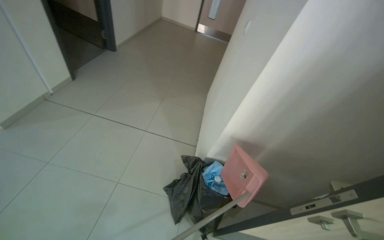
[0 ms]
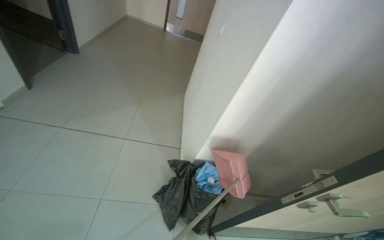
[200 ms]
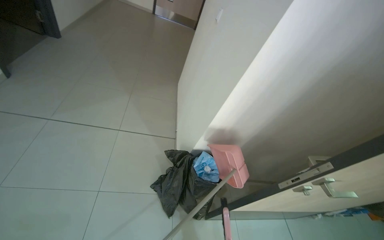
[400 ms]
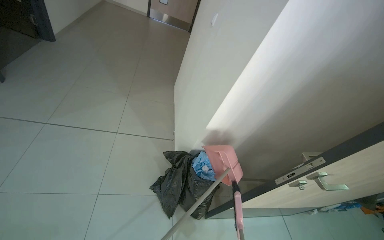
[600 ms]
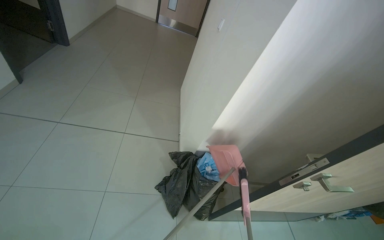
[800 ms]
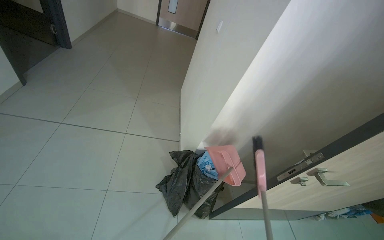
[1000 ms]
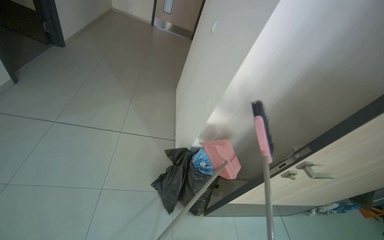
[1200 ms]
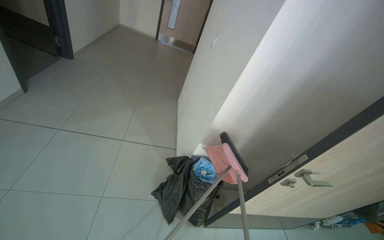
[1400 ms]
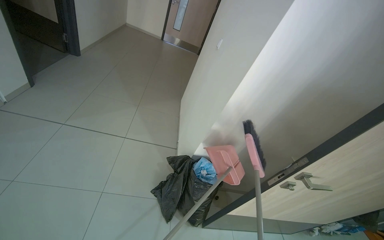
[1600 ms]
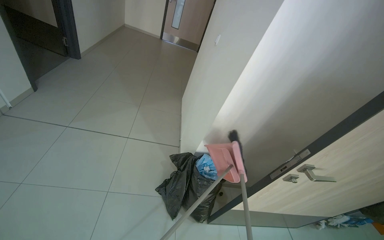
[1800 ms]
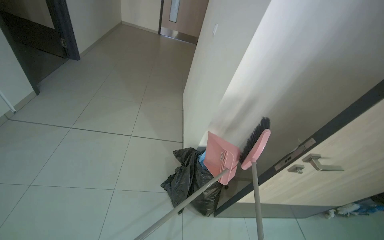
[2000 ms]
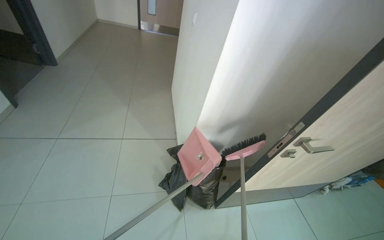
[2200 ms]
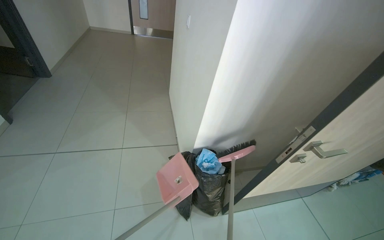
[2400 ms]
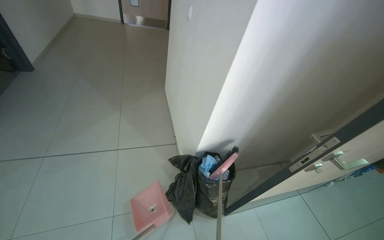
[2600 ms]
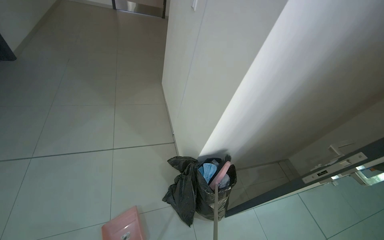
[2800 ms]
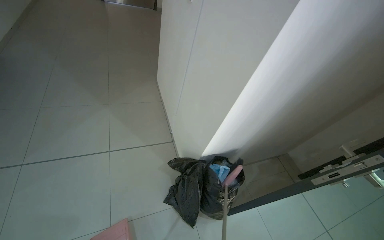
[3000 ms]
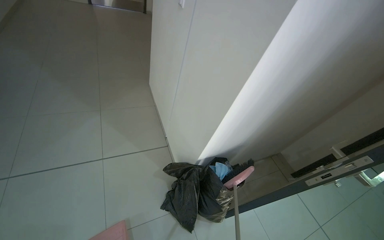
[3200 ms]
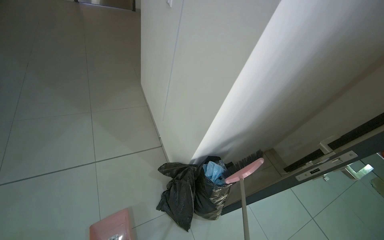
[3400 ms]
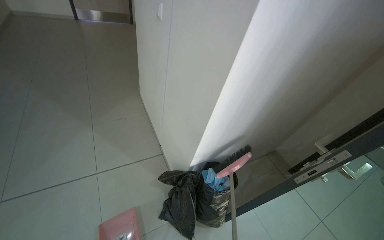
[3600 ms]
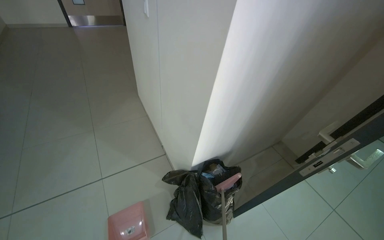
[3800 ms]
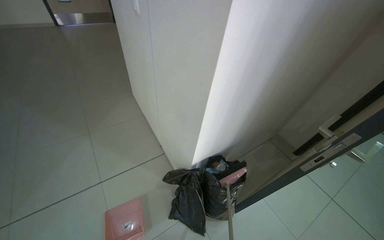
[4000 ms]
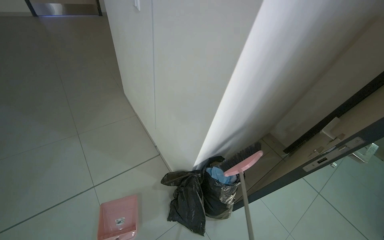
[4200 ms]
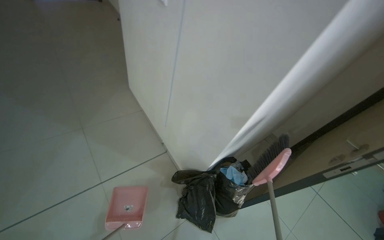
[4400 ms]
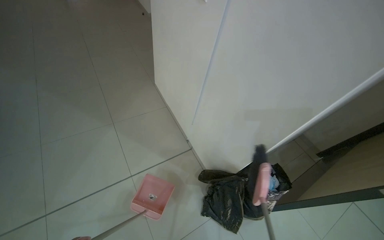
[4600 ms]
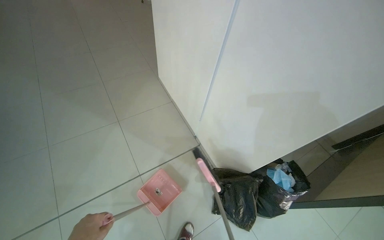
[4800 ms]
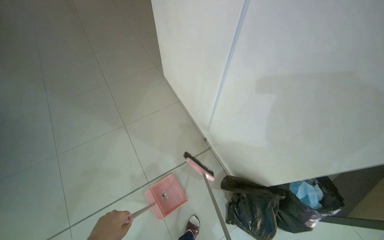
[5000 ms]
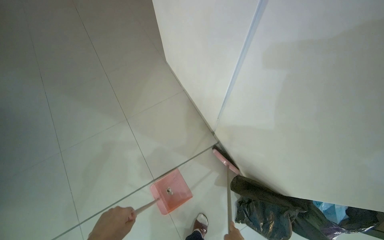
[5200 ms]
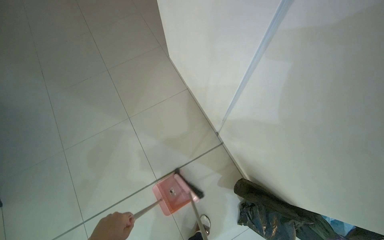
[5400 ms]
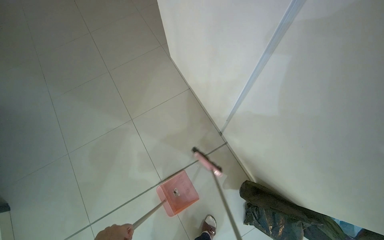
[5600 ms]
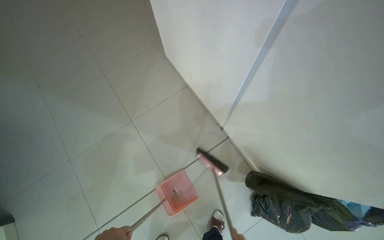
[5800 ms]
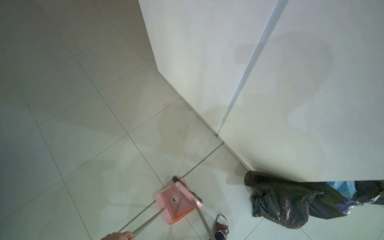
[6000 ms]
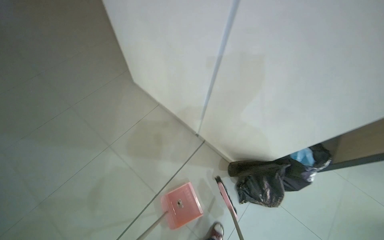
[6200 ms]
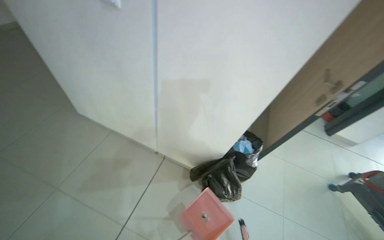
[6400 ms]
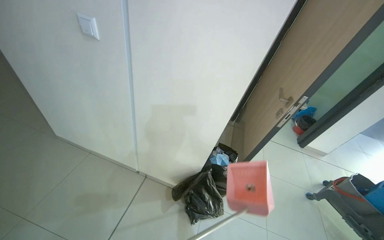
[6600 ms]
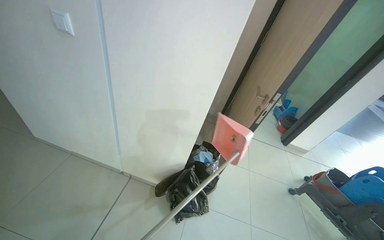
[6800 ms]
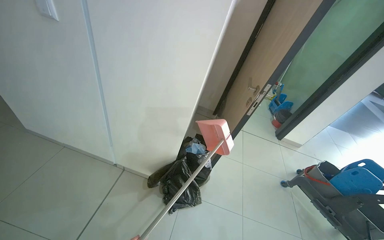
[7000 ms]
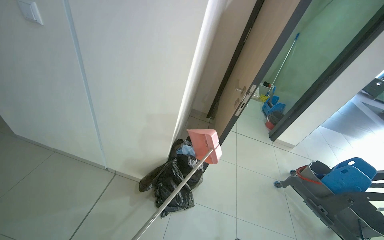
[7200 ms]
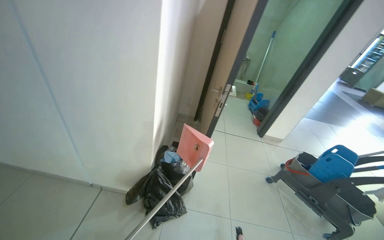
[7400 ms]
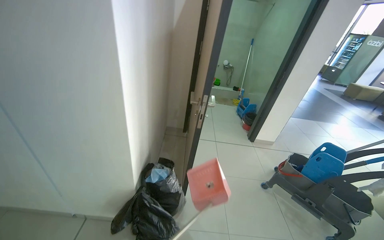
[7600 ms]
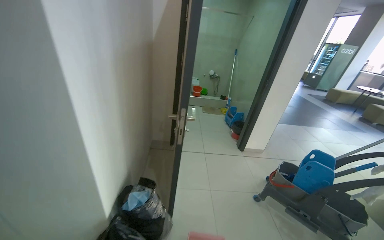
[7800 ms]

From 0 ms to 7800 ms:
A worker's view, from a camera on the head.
Job: sweeping floor.
The whole recording: Sweeping floor with dustpan and brush. The worker sweeps the floor using a dustpan and brush to collect debris.
From 1600 ms to 3200 ms: The camera pitches downward, by roughly 10 degrees.
From 6200 ms to 7800 ms: The head travels about 60 cm. The head rotates approximately 45 degrees to the right. The view tilts roughly 25 degrees upward.

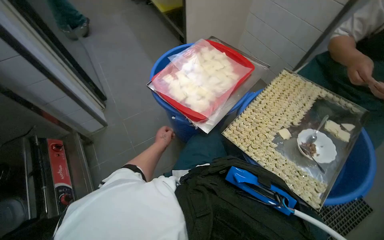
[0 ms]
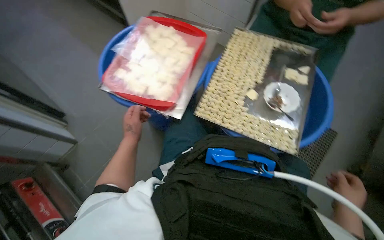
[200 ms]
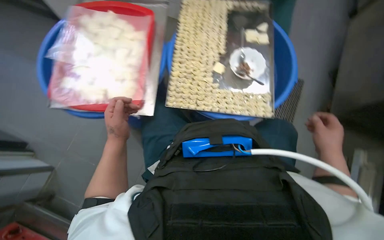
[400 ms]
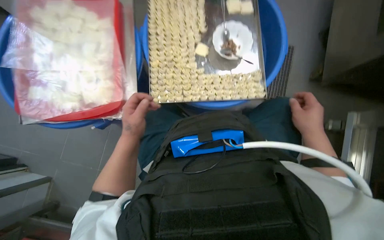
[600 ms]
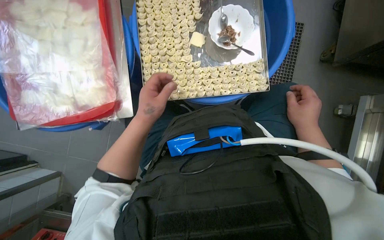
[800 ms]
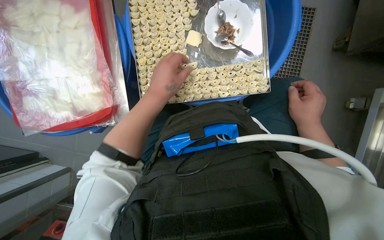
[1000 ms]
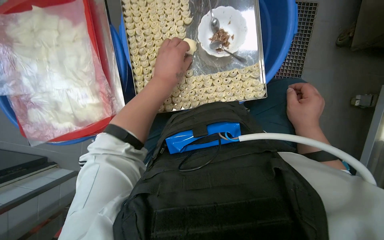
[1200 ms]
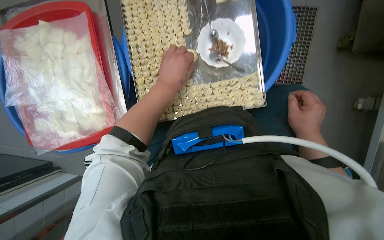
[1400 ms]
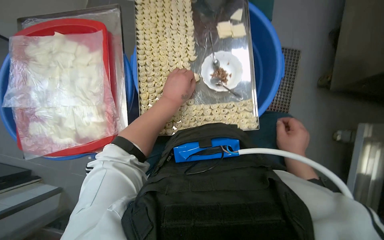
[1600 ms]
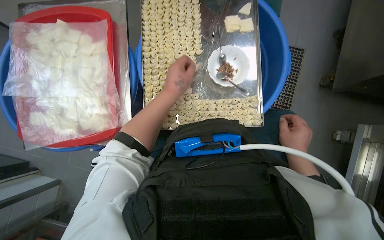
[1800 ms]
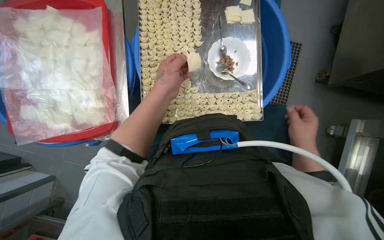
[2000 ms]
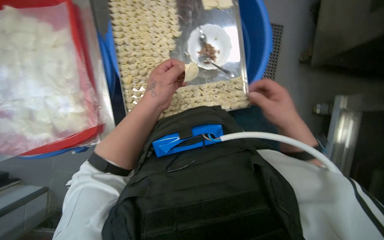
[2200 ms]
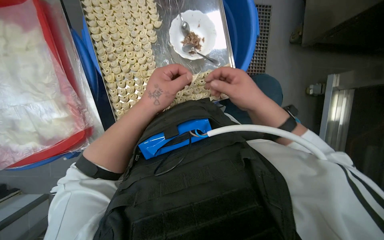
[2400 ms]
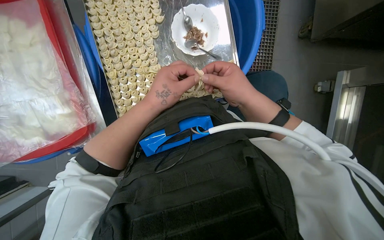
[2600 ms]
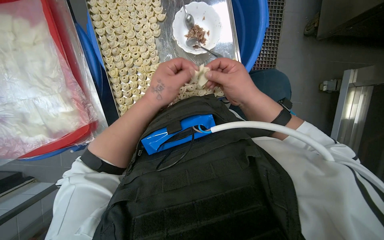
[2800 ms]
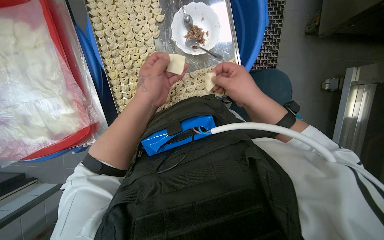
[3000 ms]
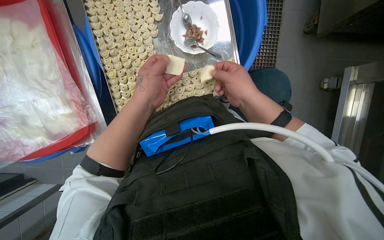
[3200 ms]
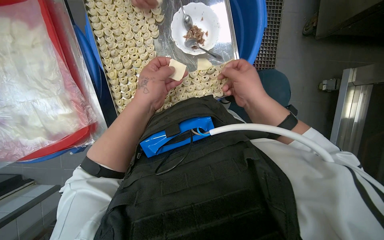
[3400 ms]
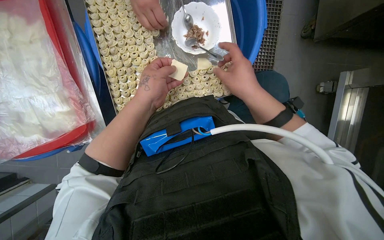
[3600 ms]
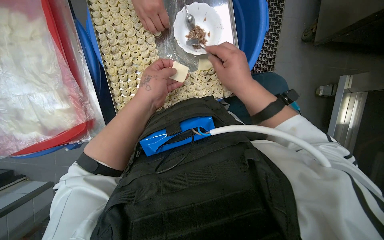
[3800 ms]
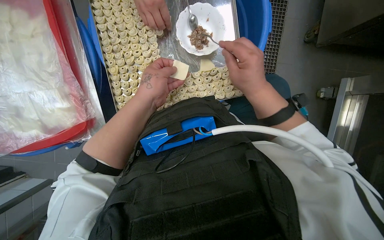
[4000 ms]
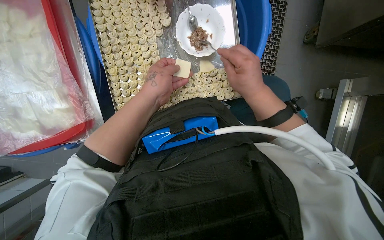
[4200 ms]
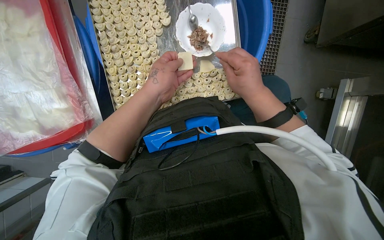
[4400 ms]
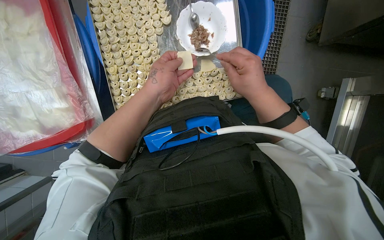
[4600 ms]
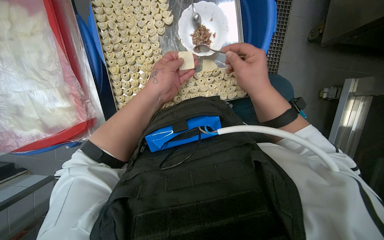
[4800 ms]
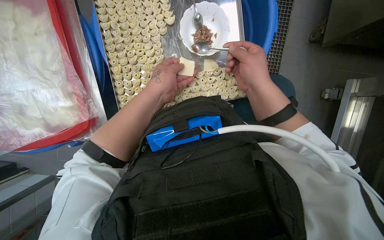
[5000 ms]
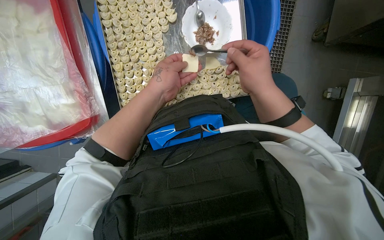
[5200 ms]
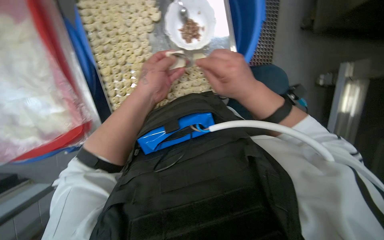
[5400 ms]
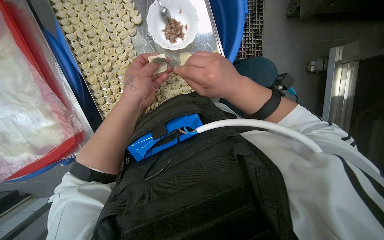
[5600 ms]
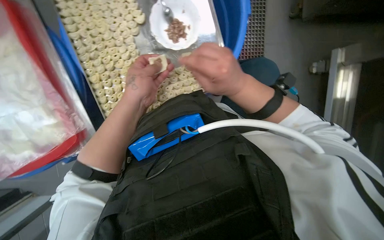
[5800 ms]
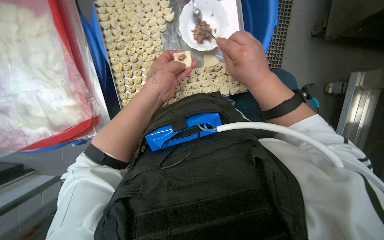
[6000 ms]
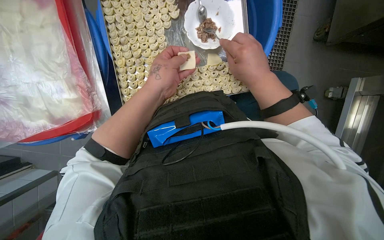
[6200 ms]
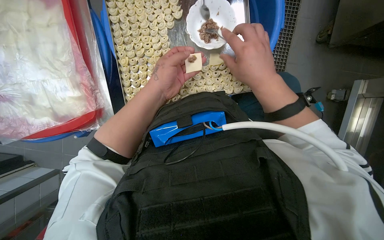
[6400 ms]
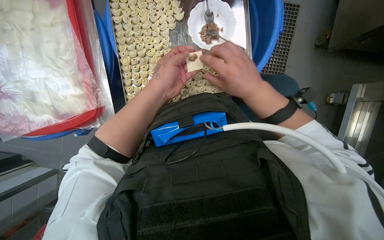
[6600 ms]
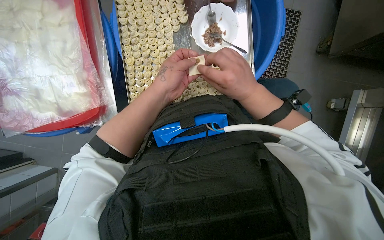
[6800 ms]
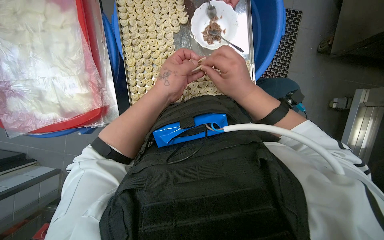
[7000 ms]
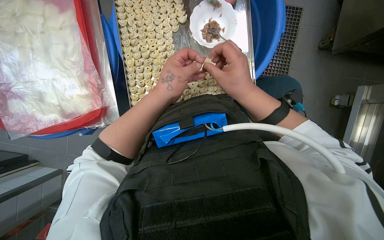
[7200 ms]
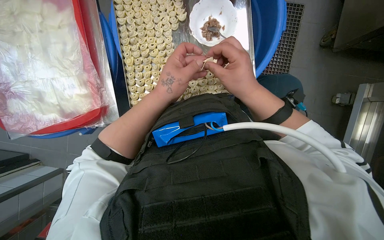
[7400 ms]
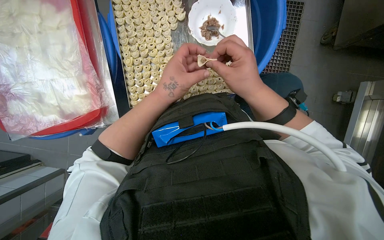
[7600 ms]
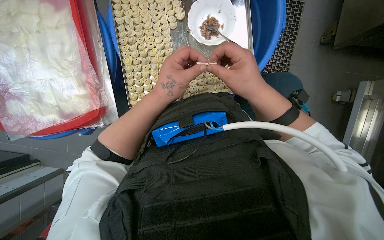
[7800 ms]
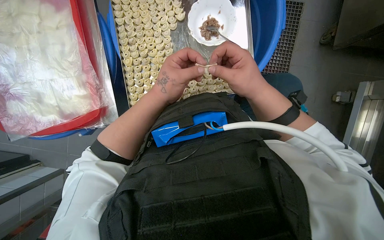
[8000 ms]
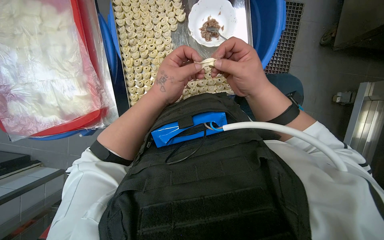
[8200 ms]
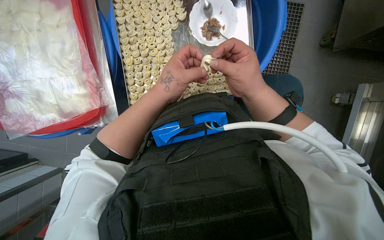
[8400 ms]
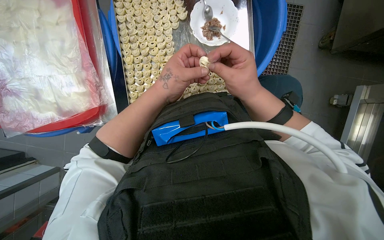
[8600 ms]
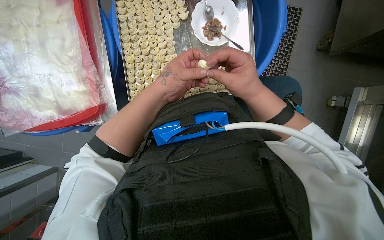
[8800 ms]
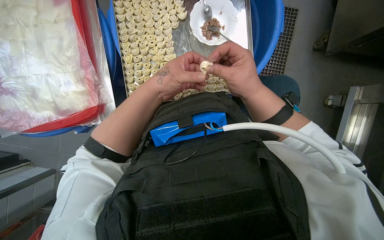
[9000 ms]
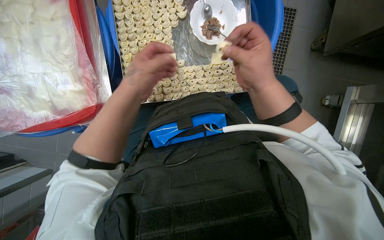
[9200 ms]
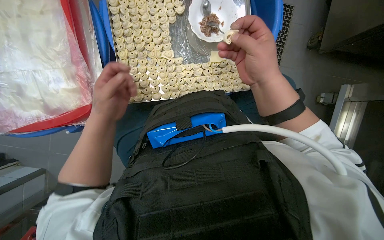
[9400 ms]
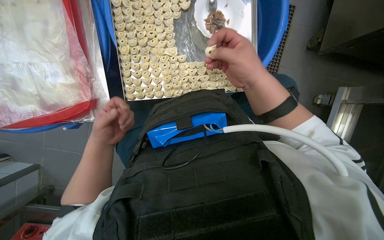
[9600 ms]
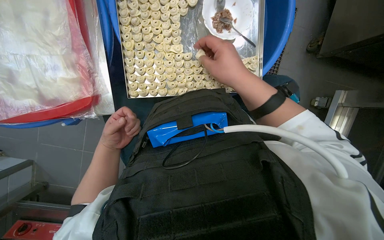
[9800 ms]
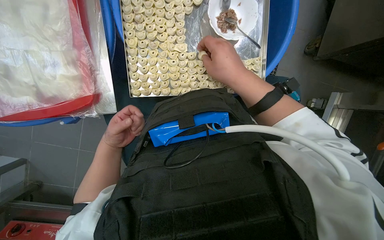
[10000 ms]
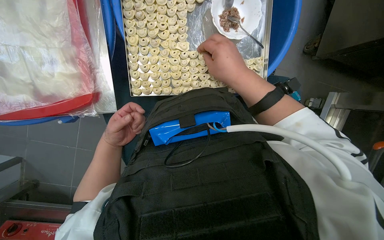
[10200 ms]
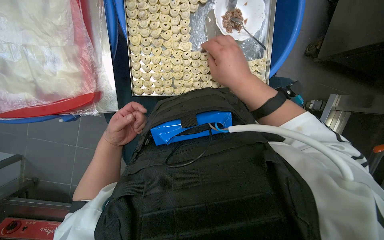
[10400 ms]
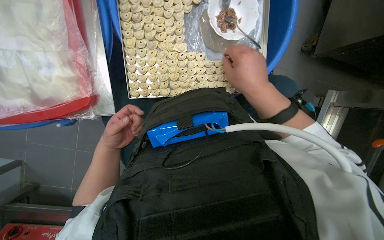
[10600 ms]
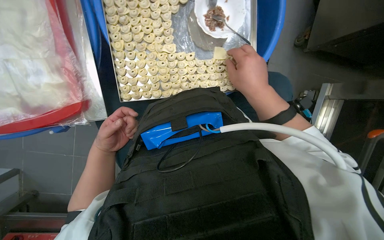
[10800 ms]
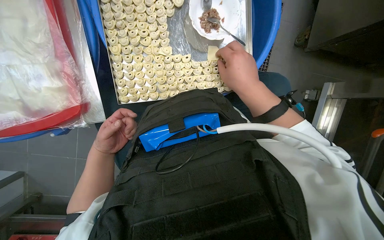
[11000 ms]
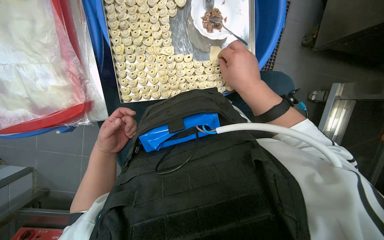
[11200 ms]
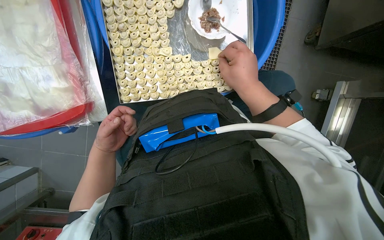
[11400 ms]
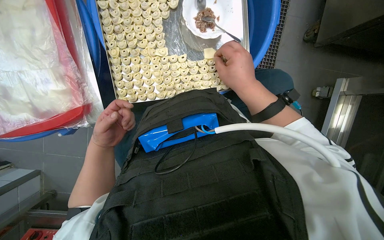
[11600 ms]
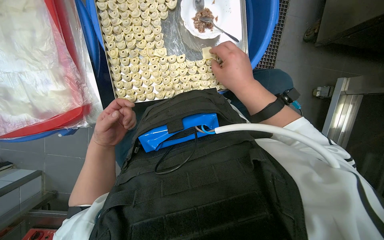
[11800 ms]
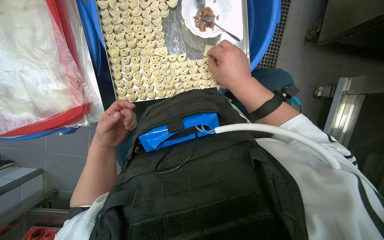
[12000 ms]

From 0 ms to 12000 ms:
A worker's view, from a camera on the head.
Job: preparing food.
The whole recording: Filling dough pieces with meat. The worker continues to fill dough pieces with meat and shape them before placing them on a tray.
From 0 ms to 1600 ms: The head rotates some 50 degrees to the right. The view tilts some 15 degrees downward.
From 1600 ms to 3000 ms: The right hand moves to the left, some 10 cm.
From 3000 ms to 9000 ms: The hands are busy where they are.
From 9000 ms to 10400 ms: The left hand travels down the picture, to the left and farther from the camera by roughly 25 cm.
From 10400 ms to 12000 ms: The hands are busy where they are.
